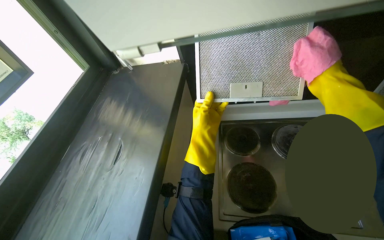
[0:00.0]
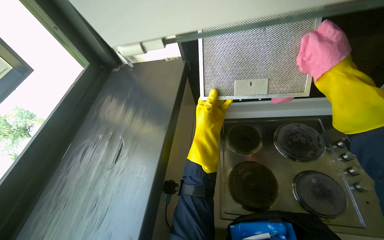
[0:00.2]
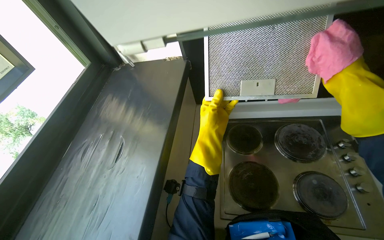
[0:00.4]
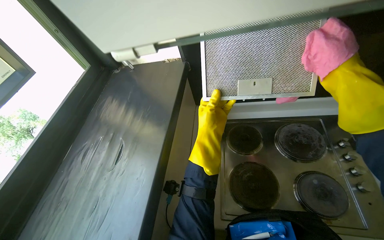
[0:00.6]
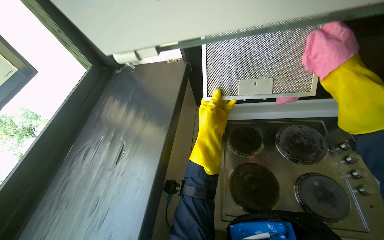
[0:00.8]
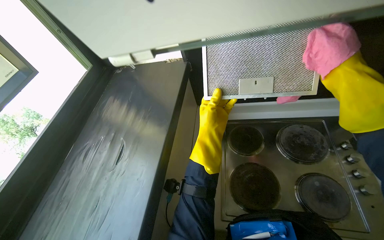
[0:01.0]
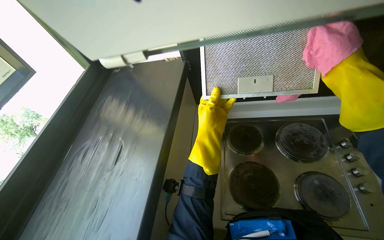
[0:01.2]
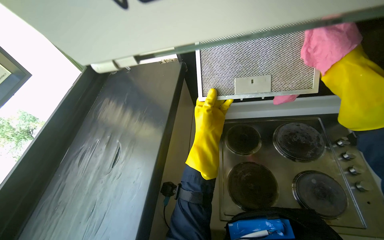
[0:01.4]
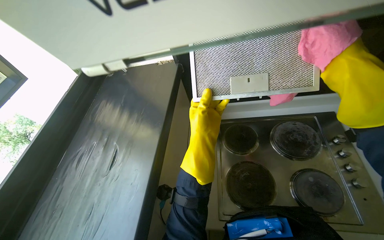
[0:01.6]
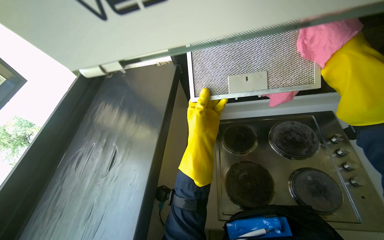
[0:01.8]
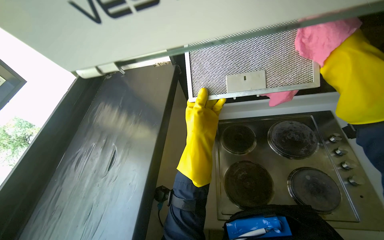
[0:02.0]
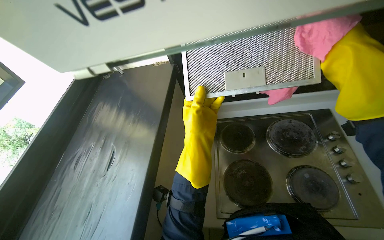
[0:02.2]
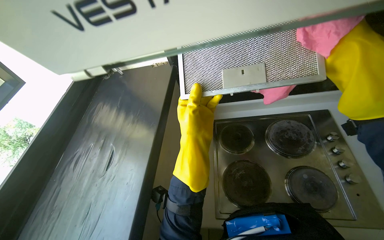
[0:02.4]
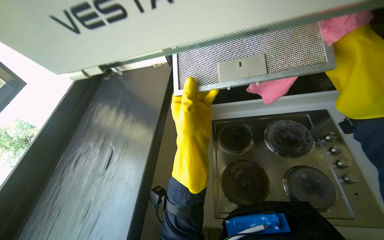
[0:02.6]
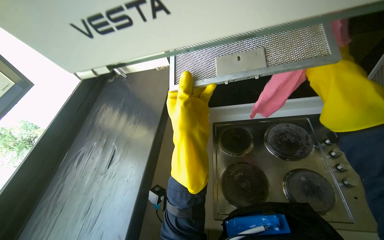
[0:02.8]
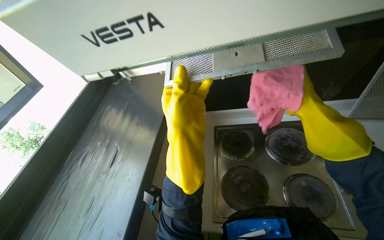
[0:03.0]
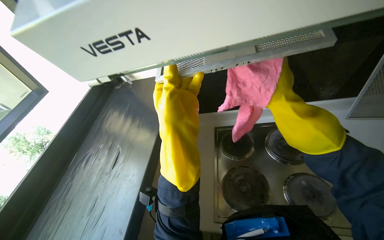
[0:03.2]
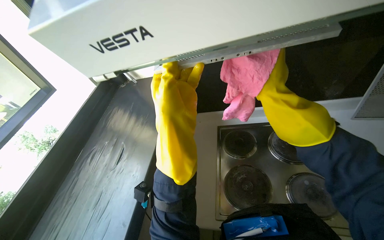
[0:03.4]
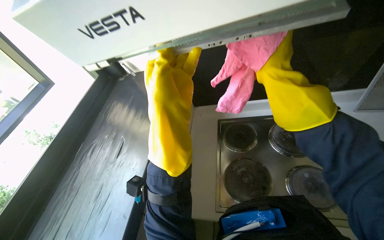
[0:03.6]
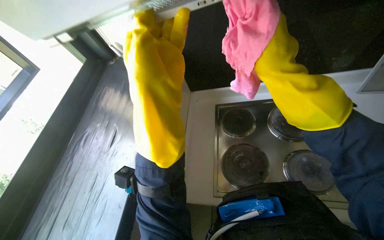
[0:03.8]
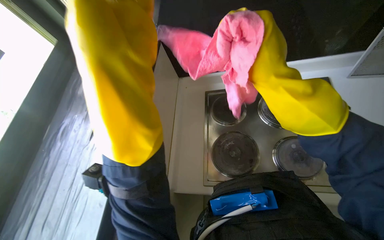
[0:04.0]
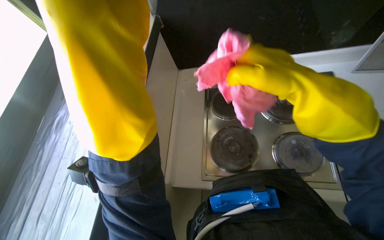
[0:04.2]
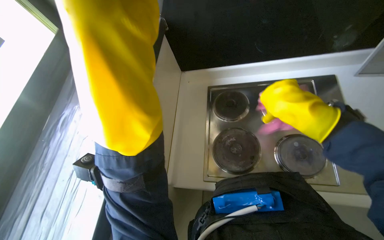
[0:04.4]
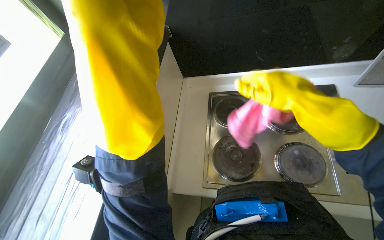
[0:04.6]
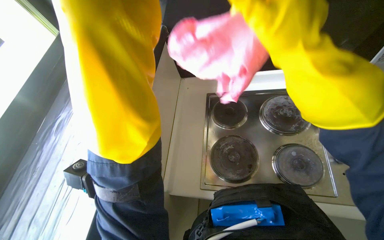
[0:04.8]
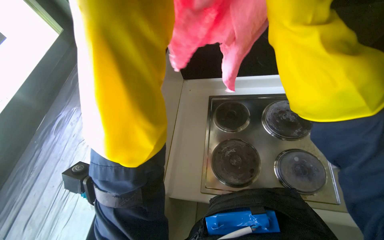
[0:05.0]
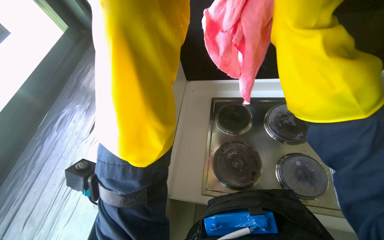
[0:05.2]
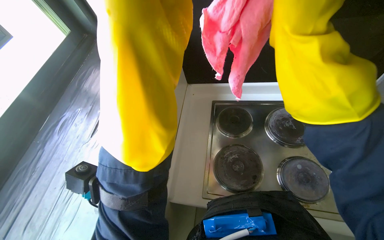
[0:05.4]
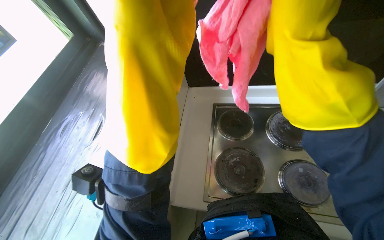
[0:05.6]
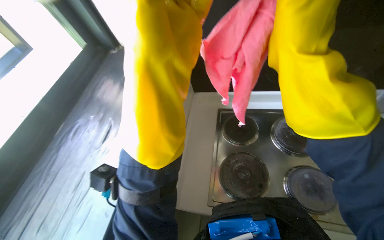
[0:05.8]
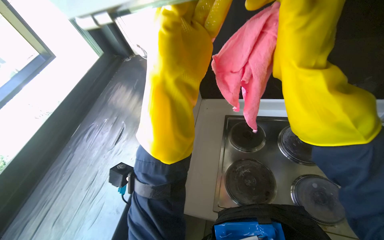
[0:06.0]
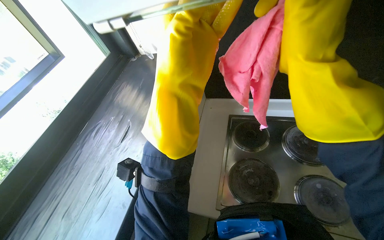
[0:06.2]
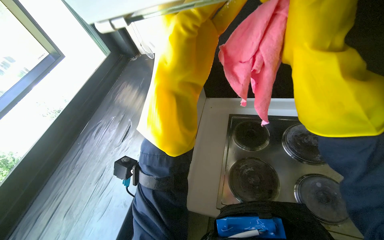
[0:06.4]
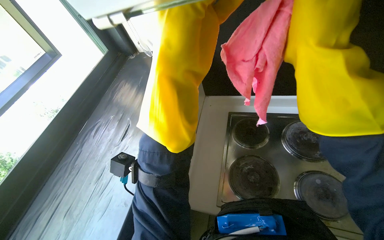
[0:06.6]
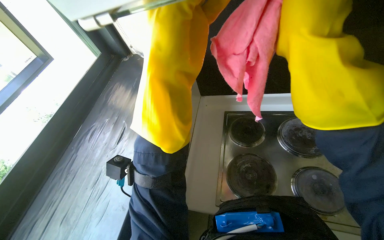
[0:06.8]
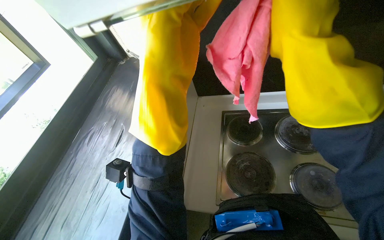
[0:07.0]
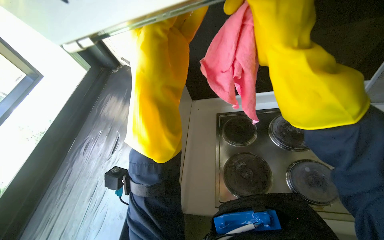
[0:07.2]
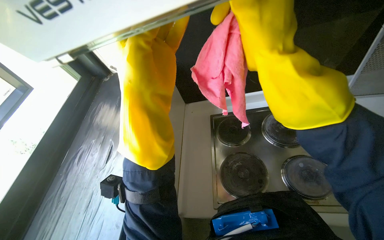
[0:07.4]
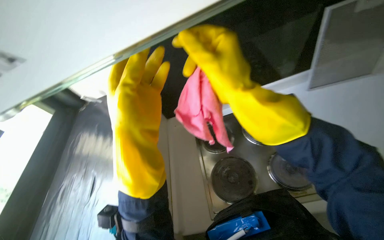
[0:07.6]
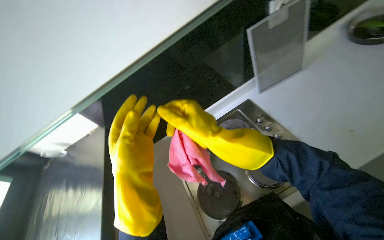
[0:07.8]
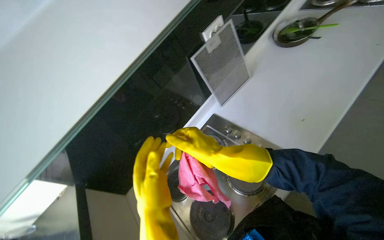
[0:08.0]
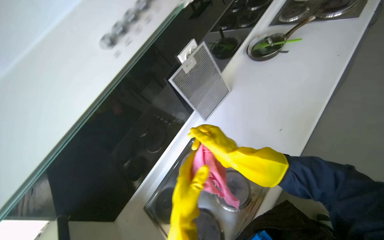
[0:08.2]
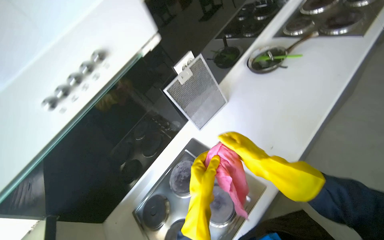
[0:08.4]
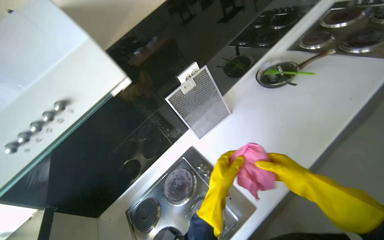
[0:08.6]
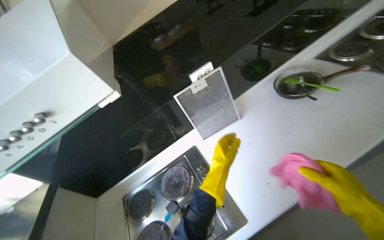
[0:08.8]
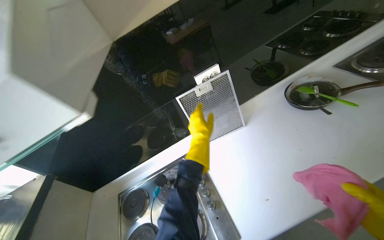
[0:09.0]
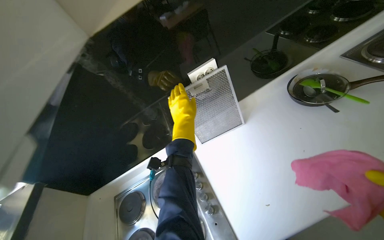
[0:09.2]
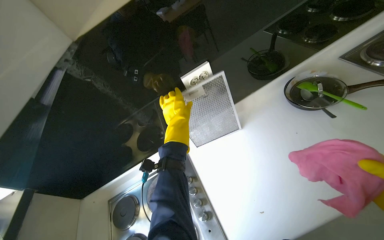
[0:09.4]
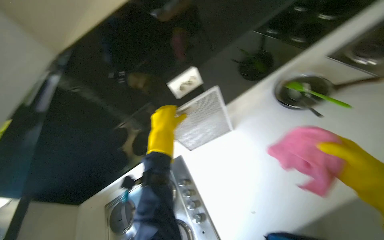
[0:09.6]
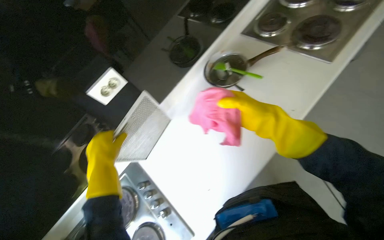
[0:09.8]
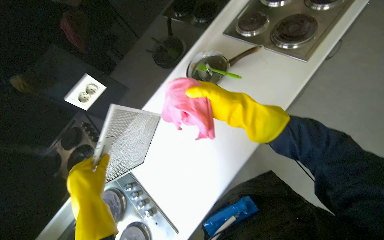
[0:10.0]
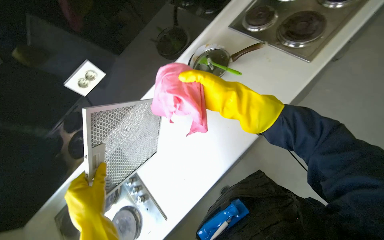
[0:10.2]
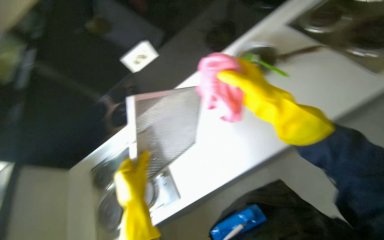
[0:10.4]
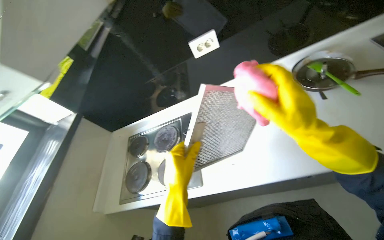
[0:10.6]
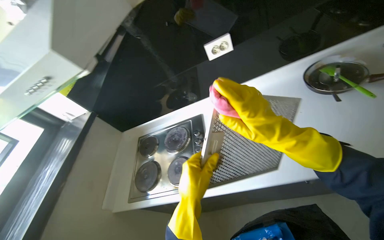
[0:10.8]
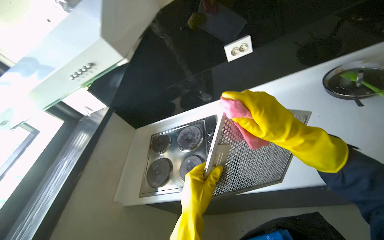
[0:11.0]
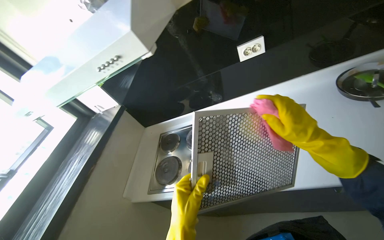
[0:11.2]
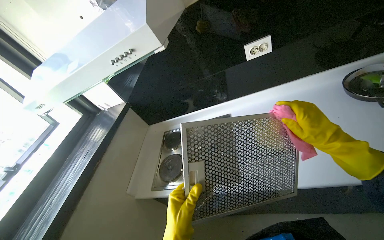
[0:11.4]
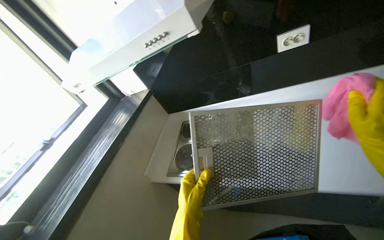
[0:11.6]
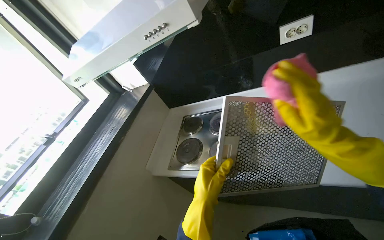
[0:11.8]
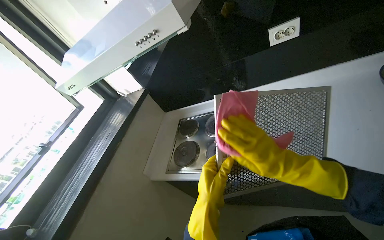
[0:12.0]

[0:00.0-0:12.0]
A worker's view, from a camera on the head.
Job: cleaning kitchen.
The whole recording: Cleaning range hood filters and grates. The worker cleans the metal filters and plastic grates of the range hood with a pink cloth.
0:00.0 to 0:01.6: The hands make small movements and keep their place.
0:01.6 to 0:03.0: The left hand heads nearer to the camera, covering some 10 cm.
0:03.0 to 0:04.4: The wearer looks roughly 15 degrees further downward.
0:04.4 to 0:06.0: The right hand shifts approximately 15 cm nearer to the camera and to the left.
0:07.6 to 0:09.0: The wearer moves about 40 cm. The camera pitches upward, by roughly 15 degrees.
0:09.0 to 0:10.4: The view tilts approximately 15 degrees downward. The left hand travels nearer to the camera and down the picture by some 20 cm.
0:10.4 to 0:12.0: The head turns to the left by approximately 20 degrees. The right hand heads down the picture, covering roughly 20 cm.

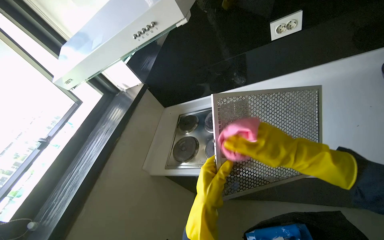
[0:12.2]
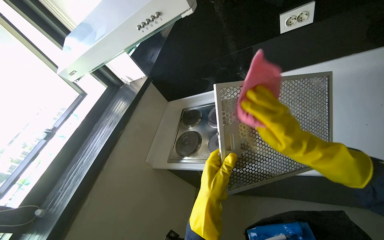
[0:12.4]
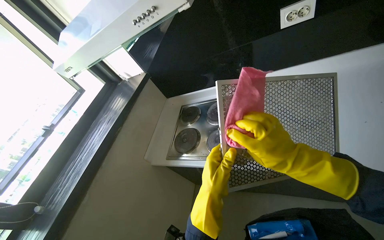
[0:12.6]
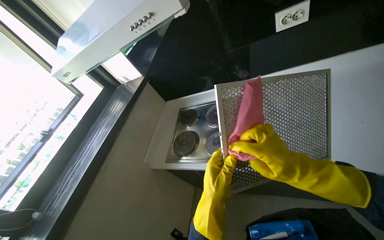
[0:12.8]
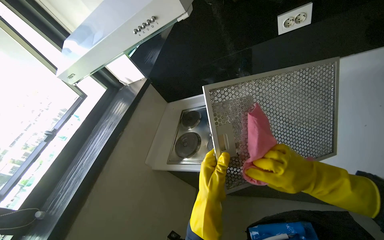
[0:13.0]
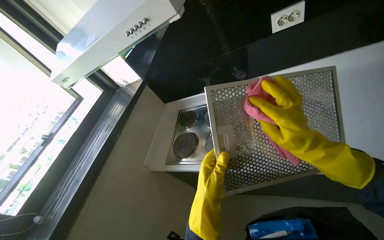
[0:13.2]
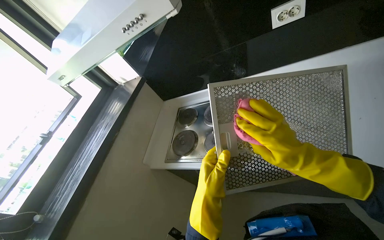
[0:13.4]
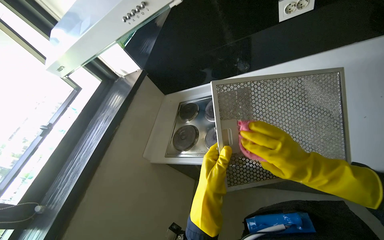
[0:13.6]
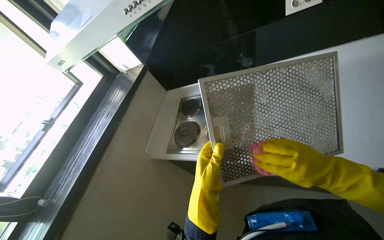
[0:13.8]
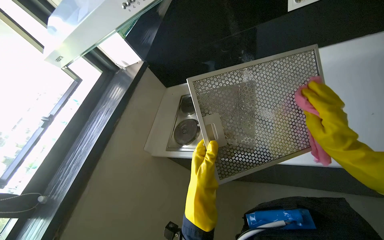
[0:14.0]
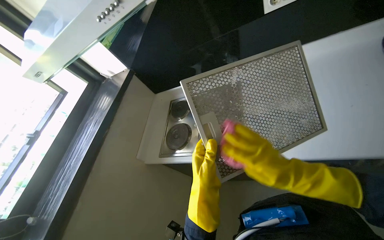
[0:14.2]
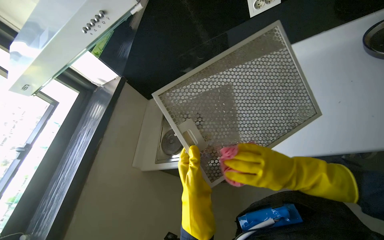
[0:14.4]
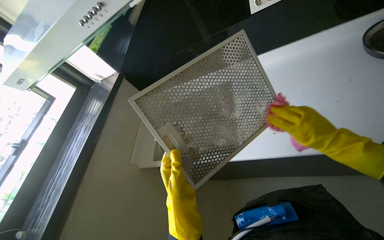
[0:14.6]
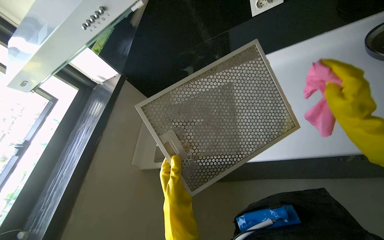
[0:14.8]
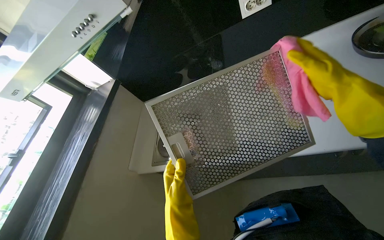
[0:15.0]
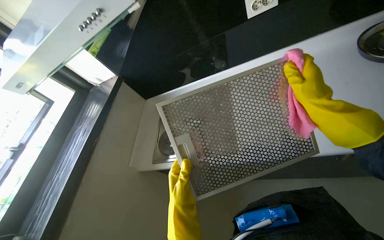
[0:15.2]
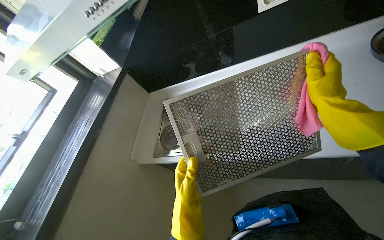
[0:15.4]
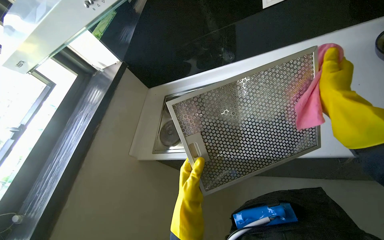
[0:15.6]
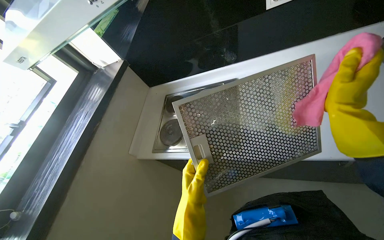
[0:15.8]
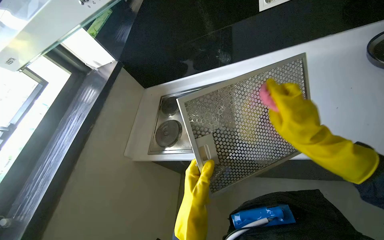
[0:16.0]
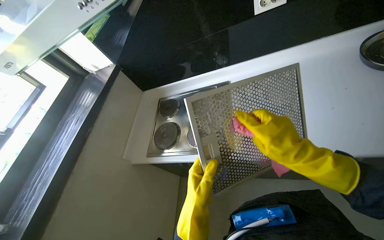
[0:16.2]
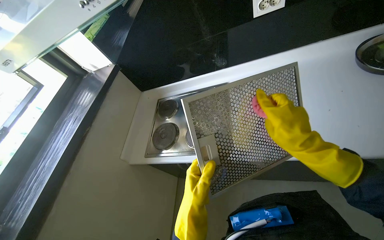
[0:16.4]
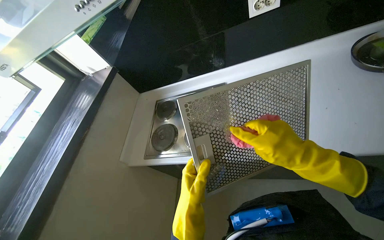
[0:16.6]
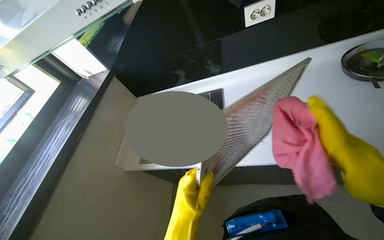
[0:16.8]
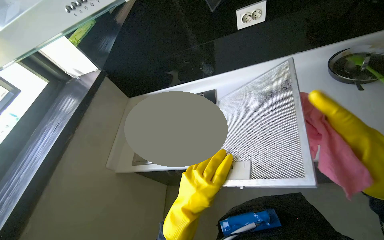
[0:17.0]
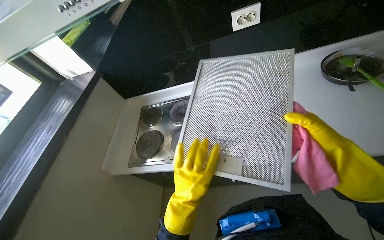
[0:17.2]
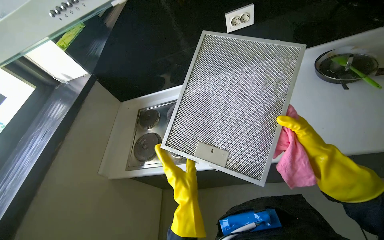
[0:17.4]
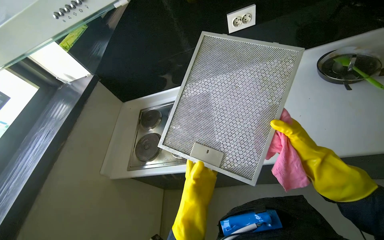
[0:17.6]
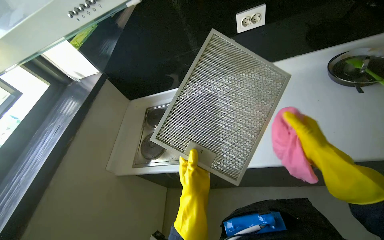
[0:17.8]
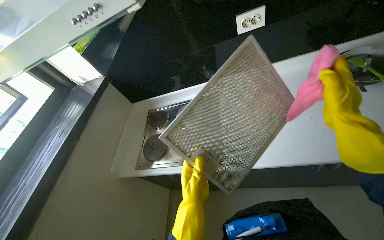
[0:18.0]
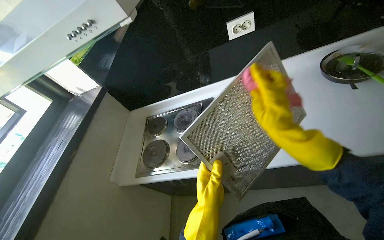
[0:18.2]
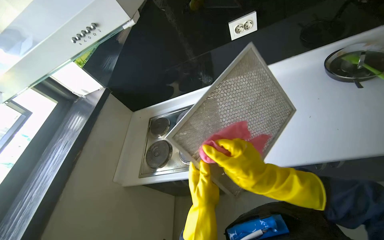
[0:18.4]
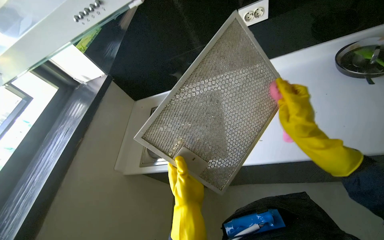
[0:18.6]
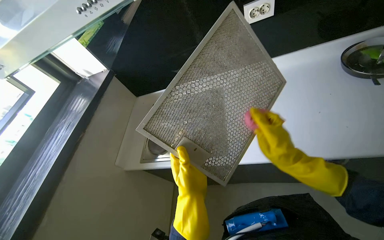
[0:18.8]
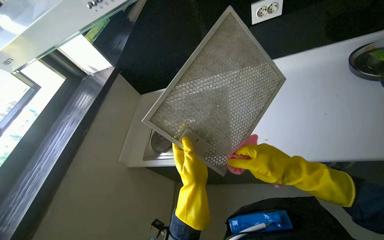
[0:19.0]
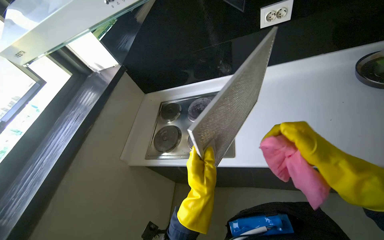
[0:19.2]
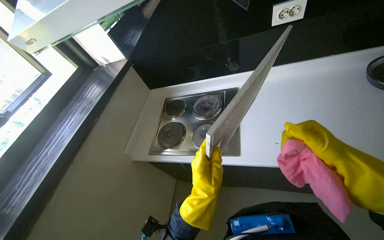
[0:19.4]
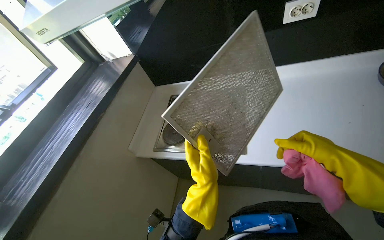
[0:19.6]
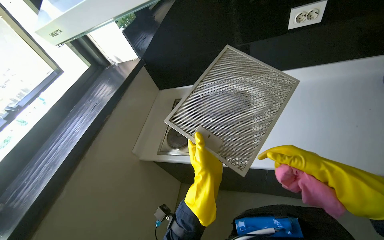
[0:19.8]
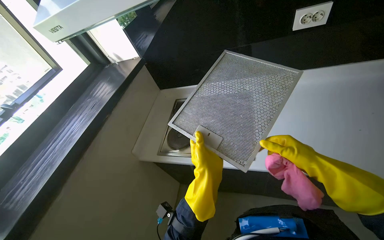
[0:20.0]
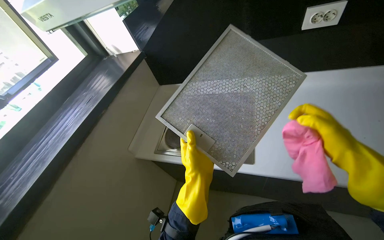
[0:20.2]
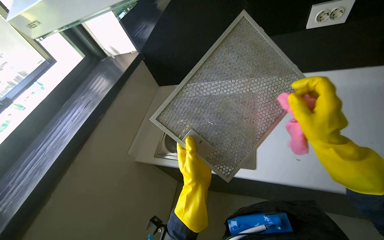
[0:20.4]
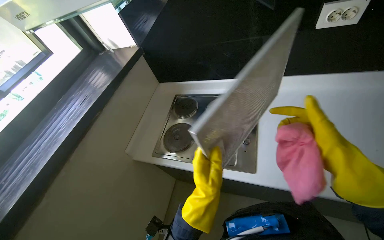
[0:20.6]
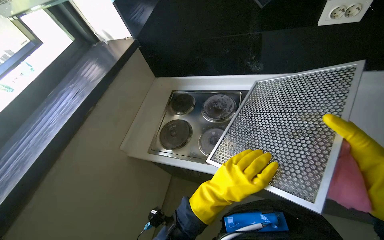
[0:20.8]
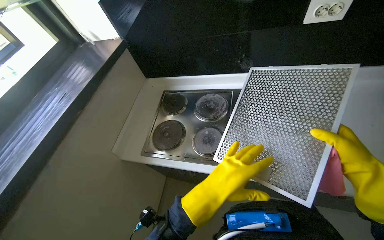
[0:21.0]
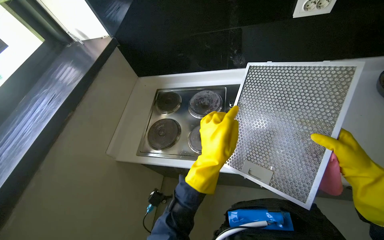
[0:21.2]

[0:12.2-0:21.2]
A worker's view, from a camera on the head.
Job: cleaning kitchen.
The whole recording: Cleaning range hood filters and grates. The worker cleans the metal filters and plastic grates of the range hood with a pink cloth.
0:12.2 to 0:13.8: The right hand goes up and down the picture, approximately 10 cm each way, reversing 2 times.
0:13.8 to 0:15.2: The right hand moves up the picture, about 15 cm.
0:15.2 to 0:16.6: The right hand shifts some 15 cm to the left and down the picture.
0:18.2 to 0:19.8: The left hand goes some 10 cm nearer to the camera.
